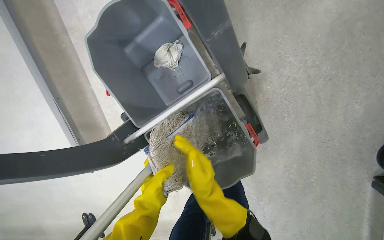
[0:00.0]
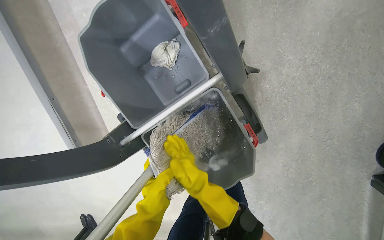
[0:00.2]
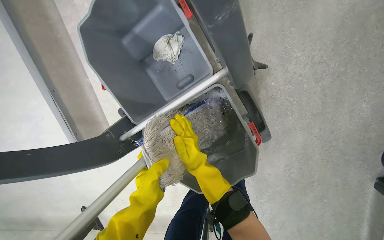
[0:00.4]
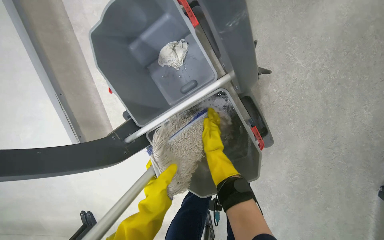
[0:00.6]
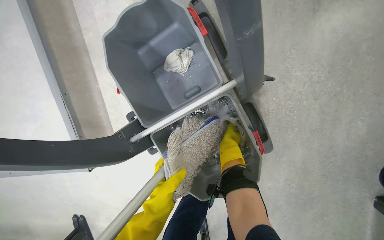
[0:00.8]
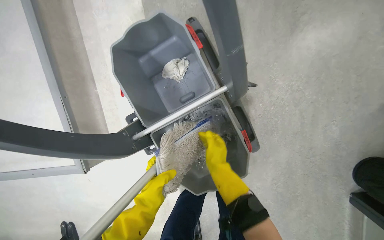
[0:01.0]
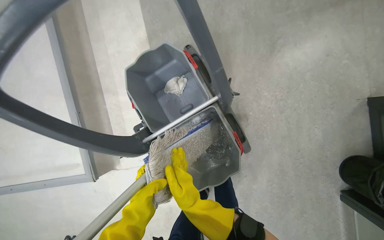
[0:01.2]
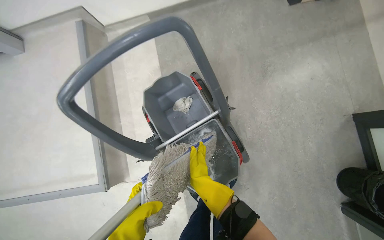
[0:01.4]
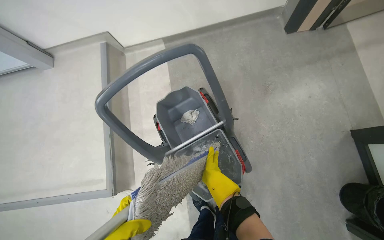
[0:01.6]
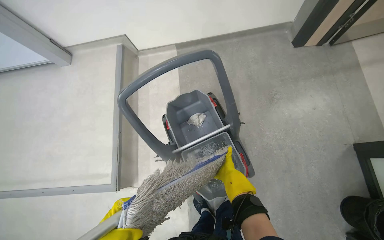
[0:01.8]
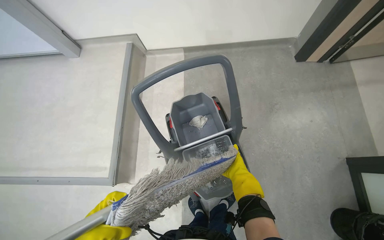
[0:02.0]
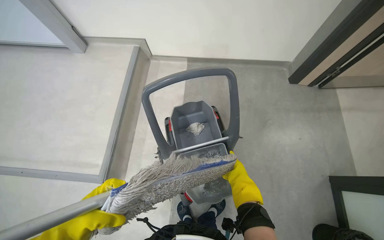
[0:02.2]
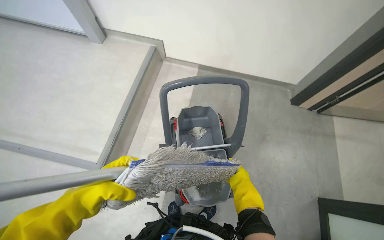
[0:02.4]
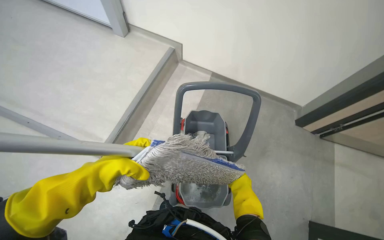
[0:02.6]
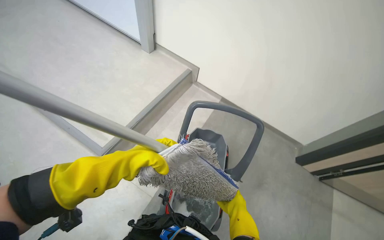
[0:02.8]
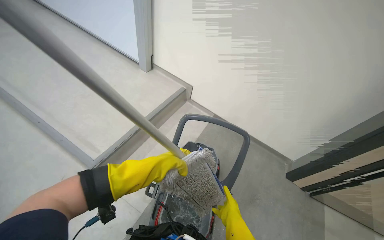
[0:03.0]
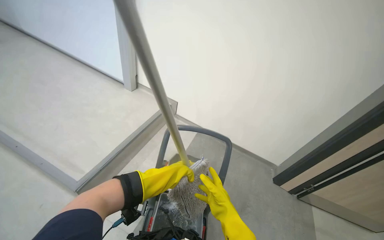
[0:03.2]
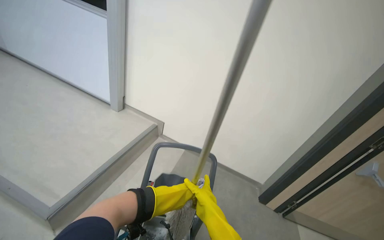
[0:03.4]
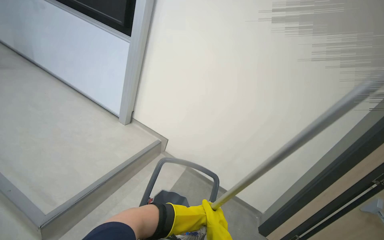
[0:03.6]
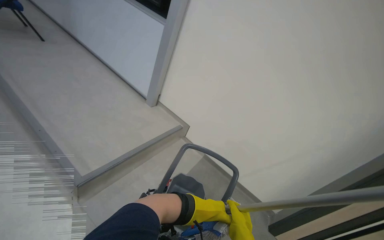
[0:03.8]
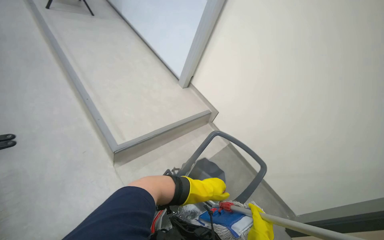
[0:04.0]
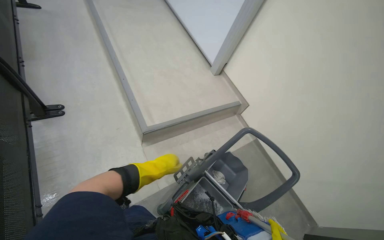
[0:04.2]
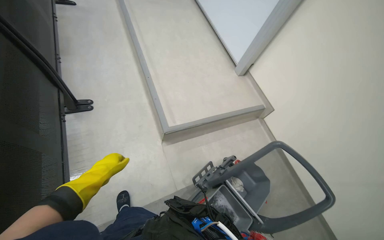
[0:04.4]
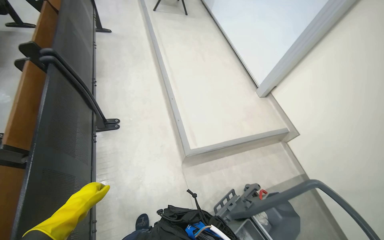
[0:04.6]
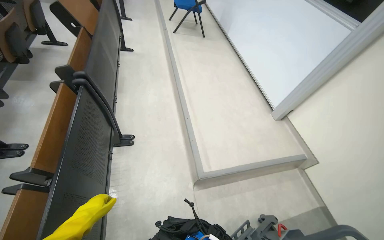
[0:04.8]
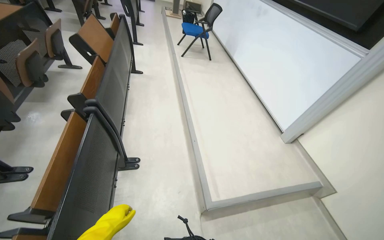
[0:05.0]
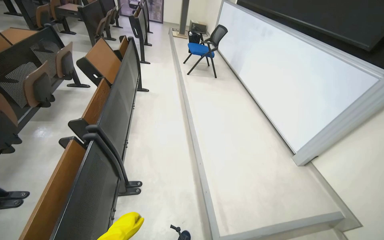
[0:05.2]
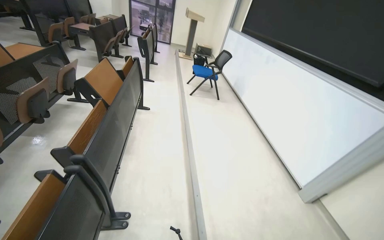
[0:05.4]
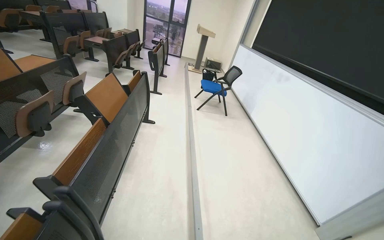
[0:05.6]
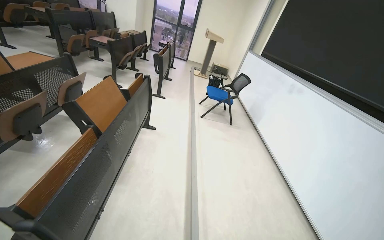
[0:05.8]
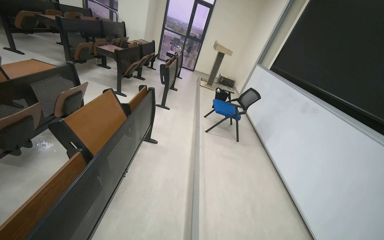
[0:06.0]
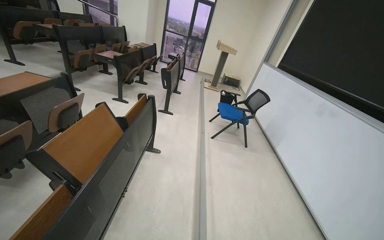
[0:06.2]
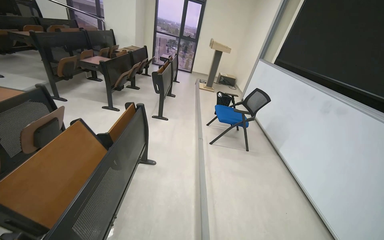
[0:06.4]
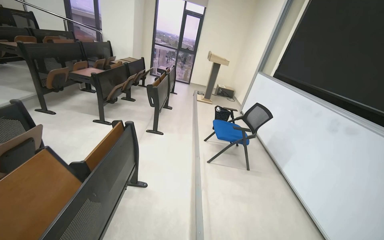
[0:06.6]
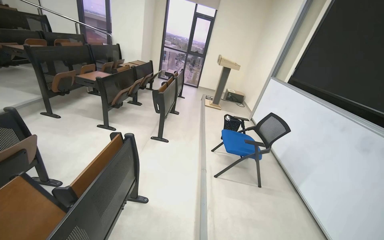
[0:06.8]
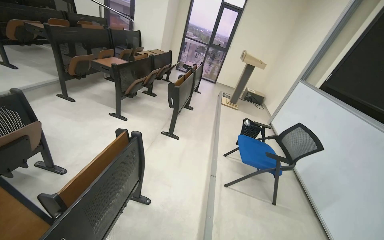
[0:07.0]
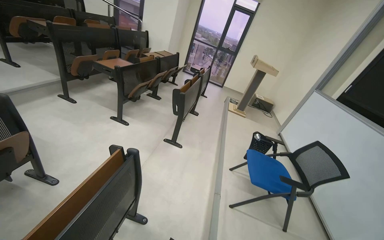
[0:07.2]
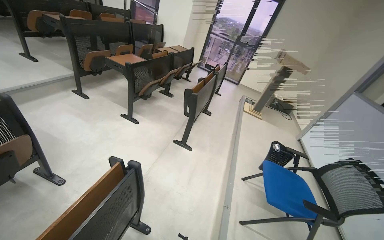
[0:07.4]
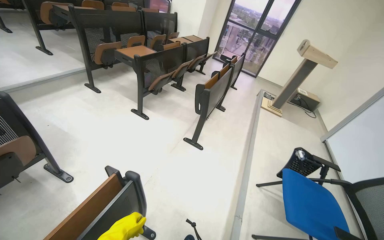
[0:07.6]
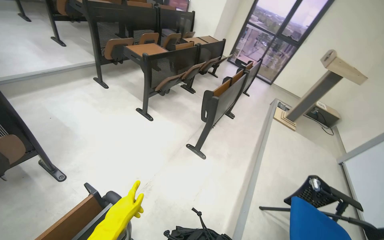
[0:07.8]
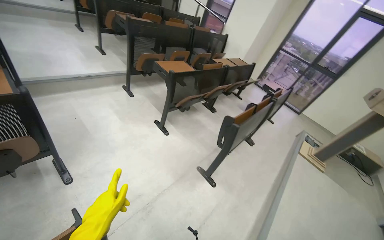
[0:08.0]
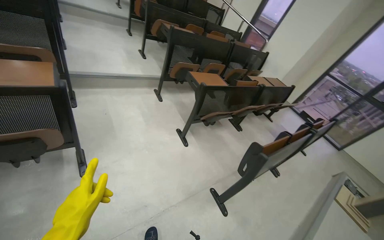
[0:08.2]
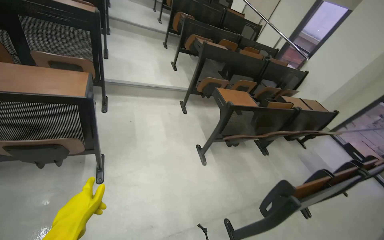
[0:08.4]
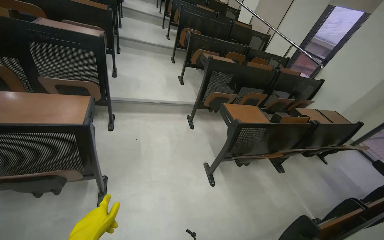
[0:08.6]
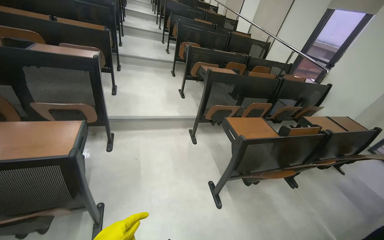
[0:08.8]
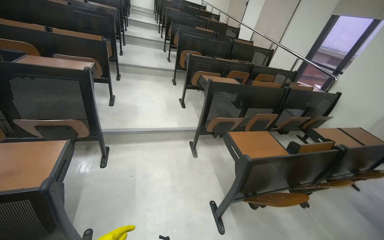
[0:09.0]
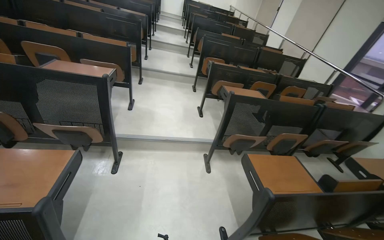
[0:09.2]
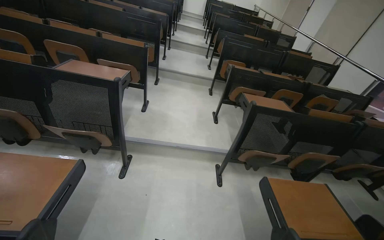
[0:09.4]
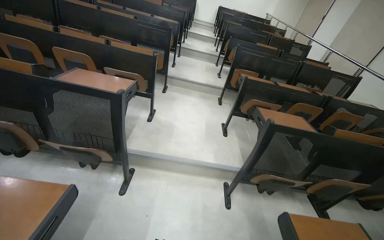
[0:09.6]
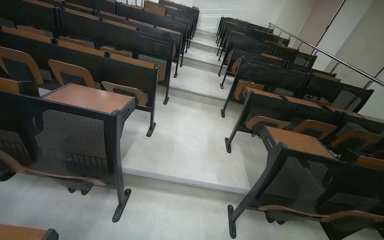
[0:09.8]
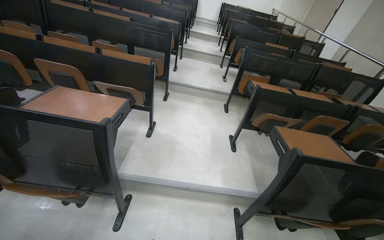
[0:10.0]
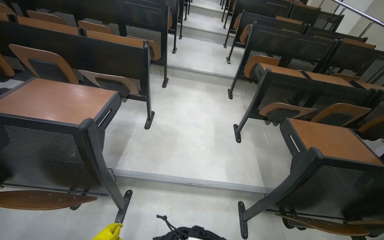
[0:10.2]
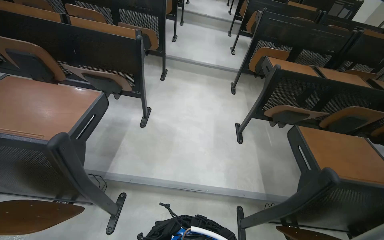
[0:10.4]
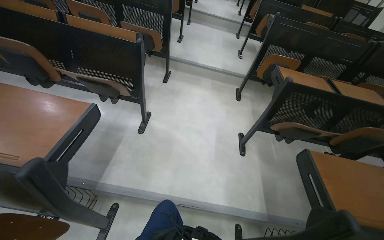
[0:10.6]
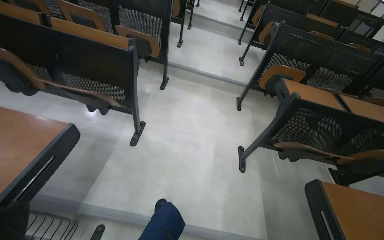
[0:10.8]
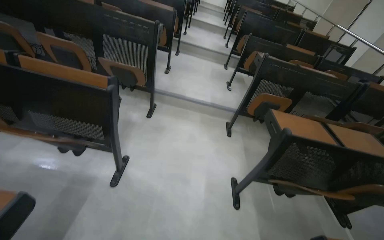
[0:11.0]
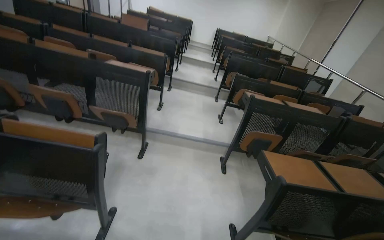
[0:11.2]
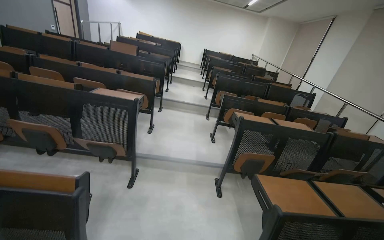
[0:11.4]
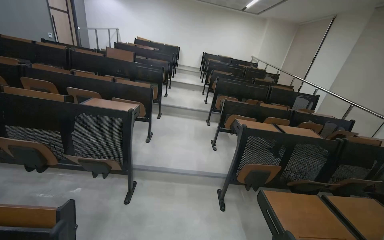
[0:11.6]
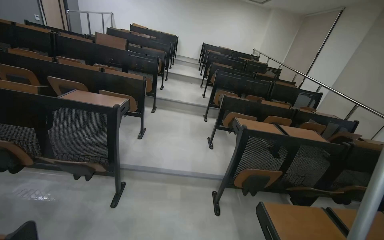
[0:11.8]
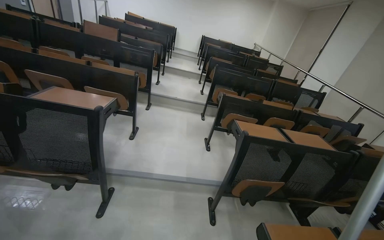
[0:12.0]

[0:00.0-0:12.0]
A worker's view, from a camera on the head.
Job: mopping floor.
The whole recording: Mopping lecture hall floor. The worker washes the mop, then mops the floor of the lecture hall, moving between rows of desks.
0:00.0 to 0:01.6: The camera travels roughly 50 cm. The view tips upward by about 25 degrees.
0:01.6 to 0:03.0: The view tilts about 30 degrees upward. The scene rotates clockwise by about 45 degrees.
0:03.0 to 0:04.4: The head rotates roughly 35 degrees to the left.
0:04.4 to 0:06.0: The wearer moves about 1 m. The head rotates about 25 degrees to the left. The camera pitches upward, by about 35 degrees.
0:06.0 to 0:07.6: The camera is carried approximately 1.5 m. The wearer looks some 20 degrees further to the left.
0:07.6 to 0:09.0: The head travels about 90 cm. The head turns to the left by roughly 45 degrees. The view tilts some 20 degrees upward.
0:09.0 to 0:10.4: The head travels roughly 1 m. The head rotates approximately 20 degrees to the left.
0:10.4 to 0:12.0: The head travels some 1 m. The view tips upward by approximately 15 degrees.

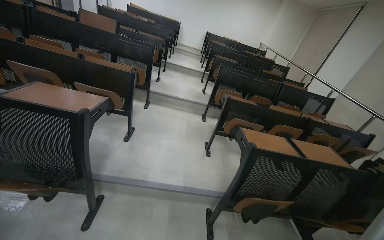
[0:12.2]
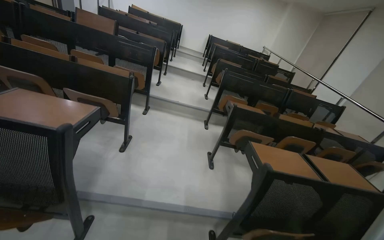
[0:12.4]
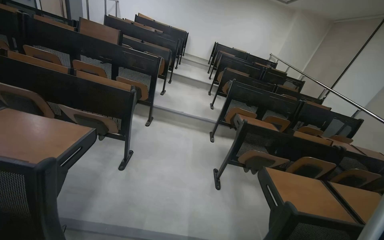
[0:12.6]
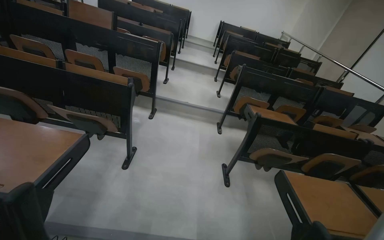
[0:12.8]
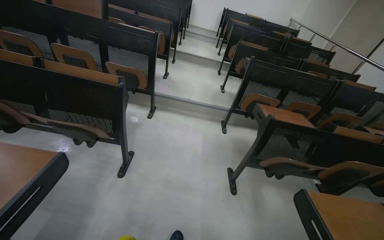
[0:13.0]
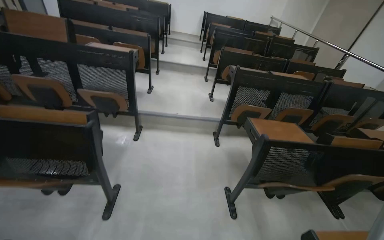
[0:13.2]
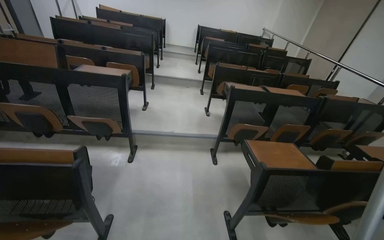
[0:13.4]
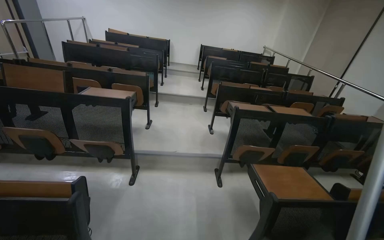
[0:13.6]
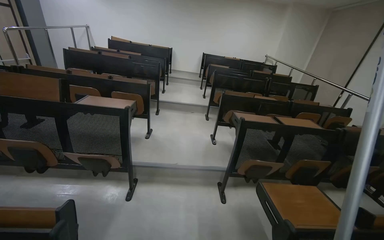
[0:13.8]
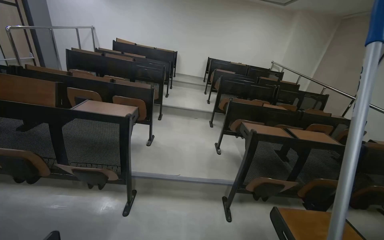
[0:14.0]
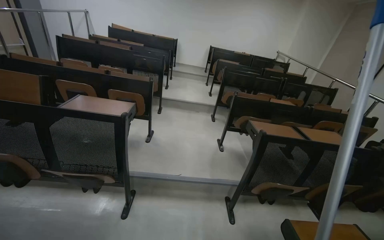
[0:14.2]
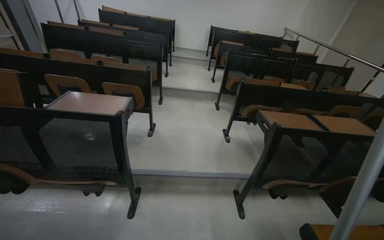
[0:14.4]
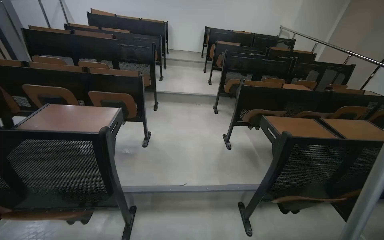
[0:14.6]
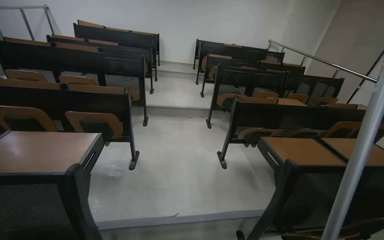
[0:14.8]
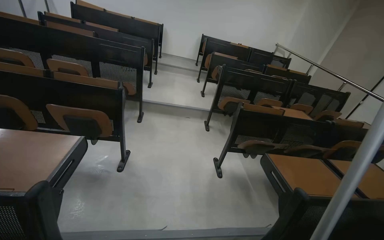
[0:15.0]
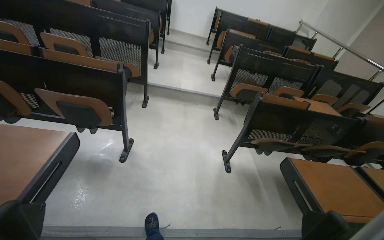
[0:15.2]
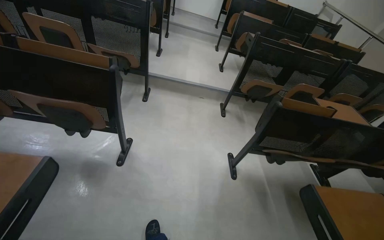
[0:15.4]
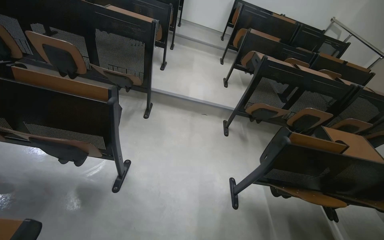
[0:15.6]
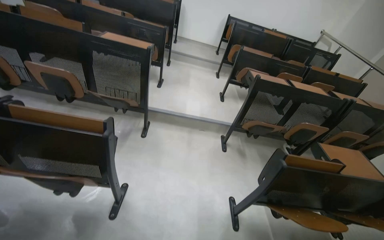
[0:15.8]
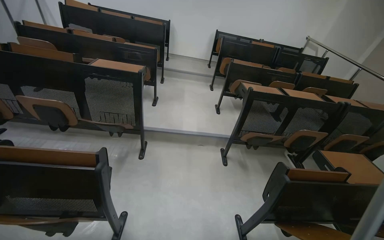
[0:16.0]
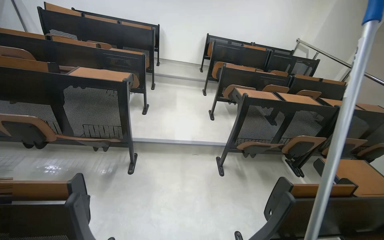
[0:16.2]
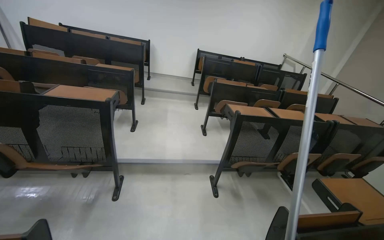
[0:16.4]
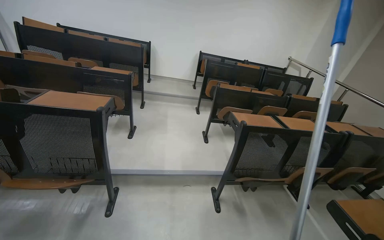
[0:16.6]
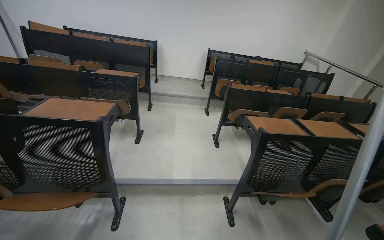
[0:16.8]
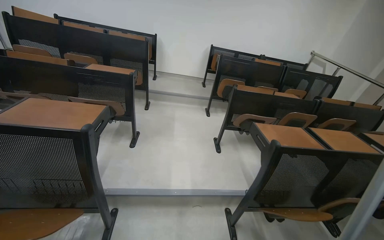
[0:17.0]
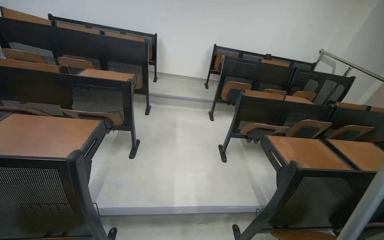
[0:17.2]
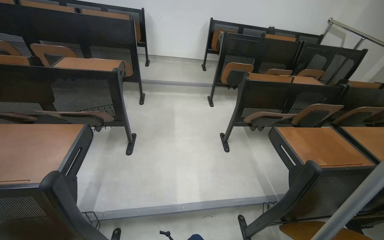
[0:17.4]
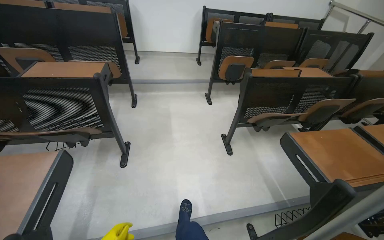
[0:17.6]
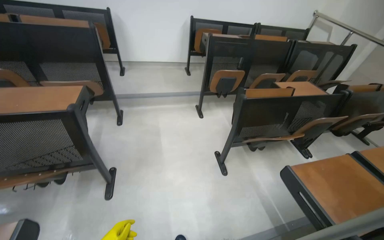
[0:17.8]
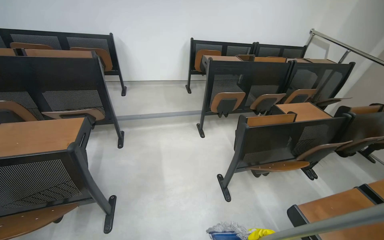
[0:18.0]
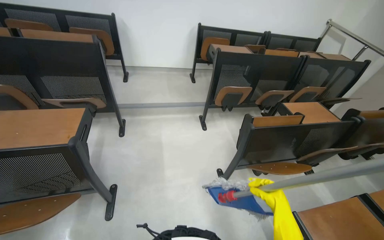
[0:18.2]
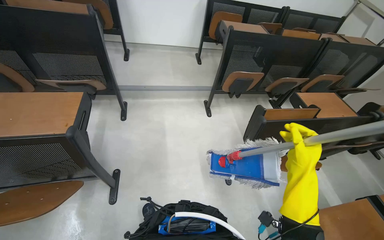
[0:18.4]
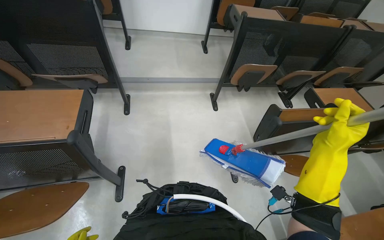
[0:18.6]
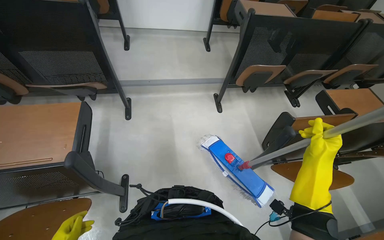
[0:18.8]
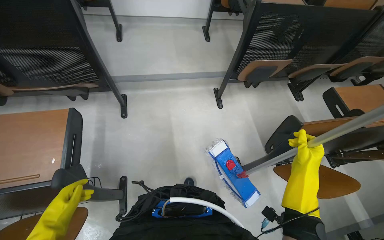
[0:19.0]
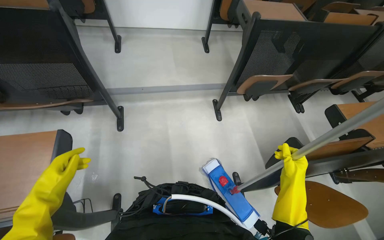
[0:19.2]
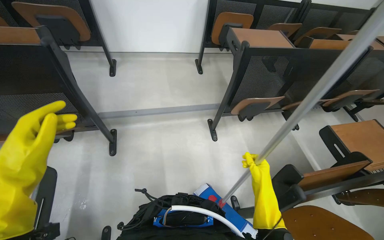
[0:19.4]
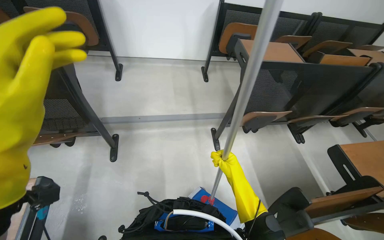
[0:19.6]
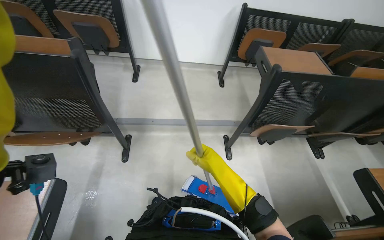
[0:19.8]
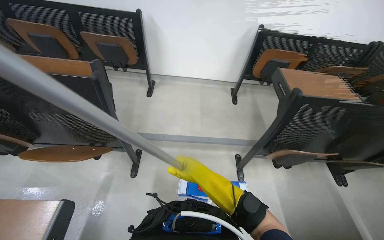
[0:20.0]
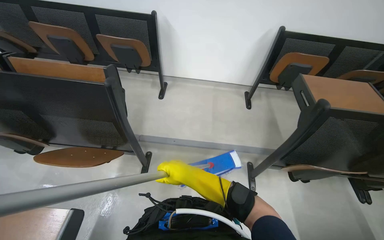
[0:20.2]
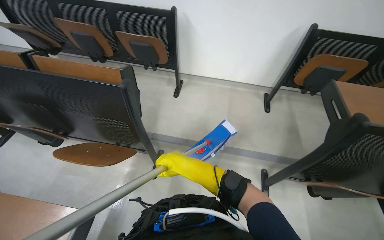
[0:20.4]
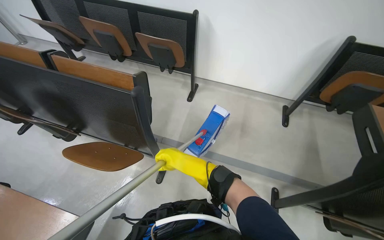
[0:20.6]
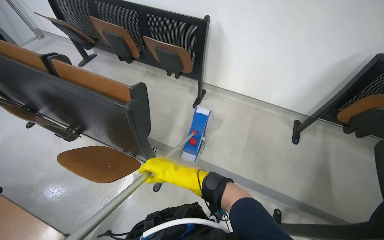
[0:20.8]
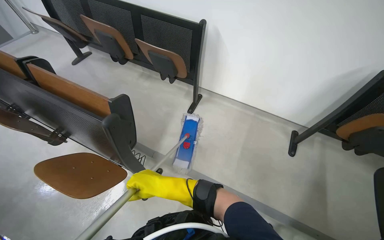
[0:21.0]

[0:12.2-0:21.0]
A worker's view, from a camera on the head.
Job: mopping floor.
The whole recording: Mopping lecture hall floor. The worker washes the mop, then mops the floor of the lecture hall, moving between rows of desks.
0:12.2 to 0:13.6: The camera travels some 1 m.
0:13.6 to 0:15.2: The camera travels about 1.5 m.
0:15.2 to 0:16.6: The camera travels approximately 1 m.
0:16.6 to 0:18.0: The camera is carried some 1 m.
0:18.0 to 0:19.6: The camera travels some 60 cm. The view tilts approximately 10 degrees downward.
0:19.6 to 0:21.0: The wearer moves approximately 40 cm. The head turns to the left by approximately 40 degrees.
